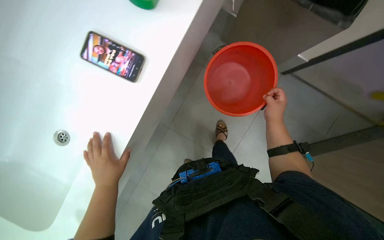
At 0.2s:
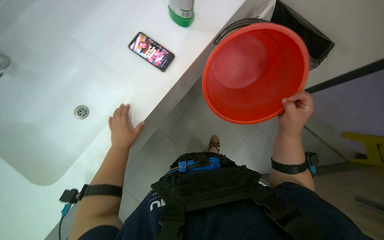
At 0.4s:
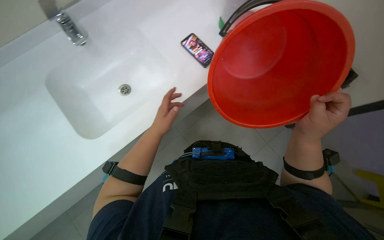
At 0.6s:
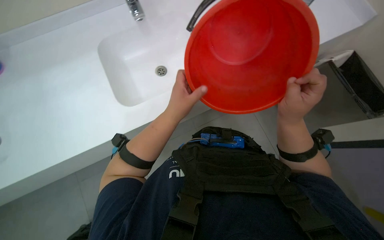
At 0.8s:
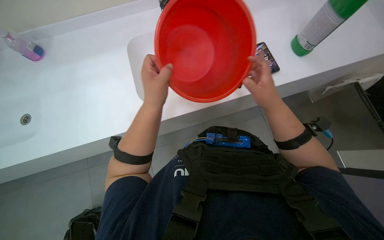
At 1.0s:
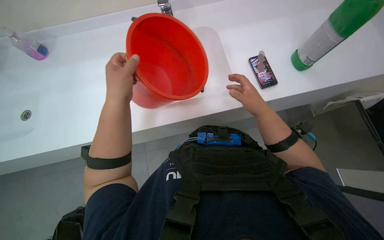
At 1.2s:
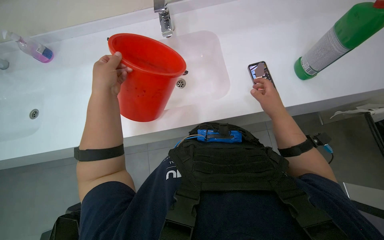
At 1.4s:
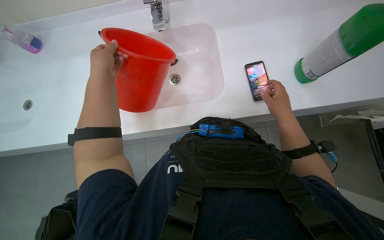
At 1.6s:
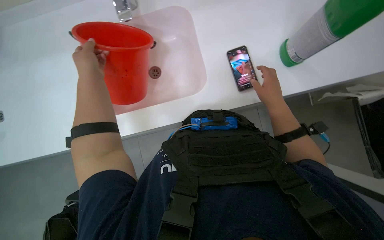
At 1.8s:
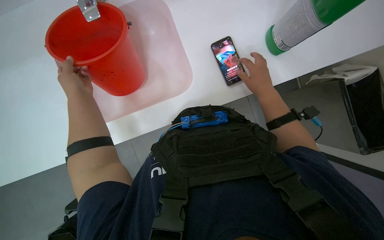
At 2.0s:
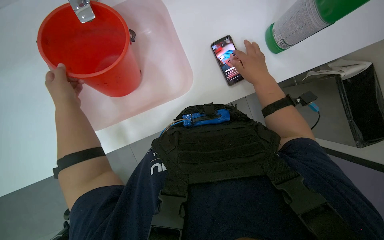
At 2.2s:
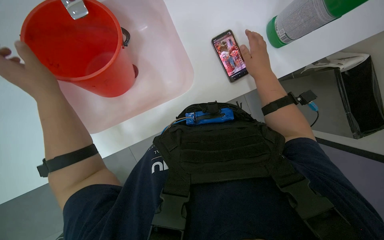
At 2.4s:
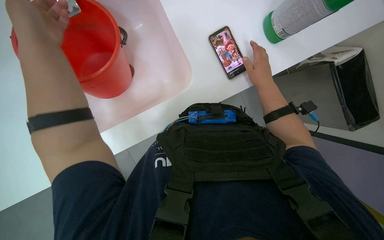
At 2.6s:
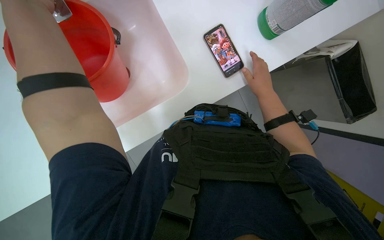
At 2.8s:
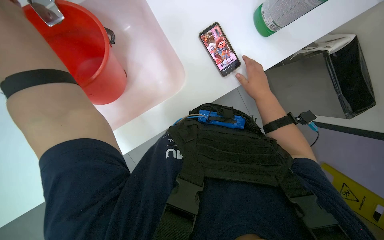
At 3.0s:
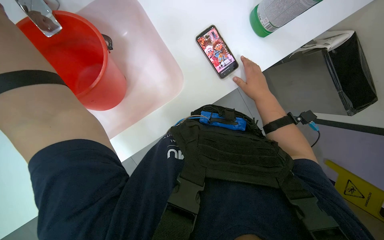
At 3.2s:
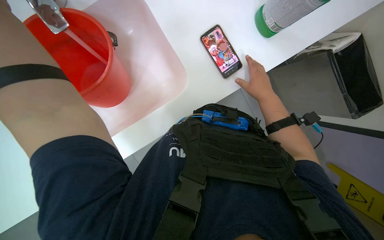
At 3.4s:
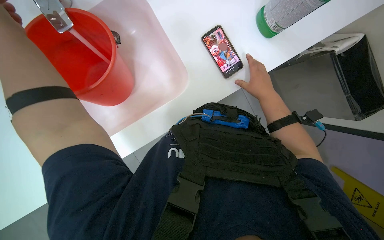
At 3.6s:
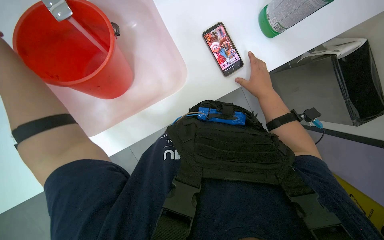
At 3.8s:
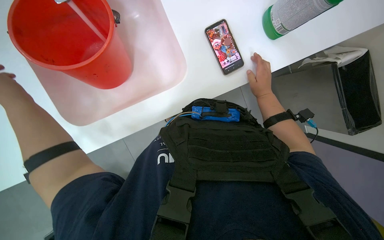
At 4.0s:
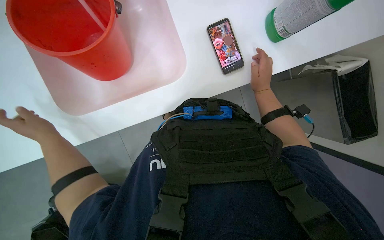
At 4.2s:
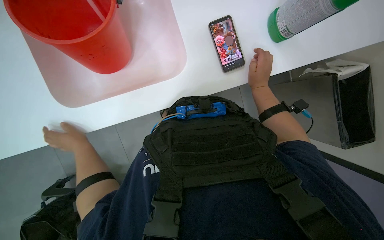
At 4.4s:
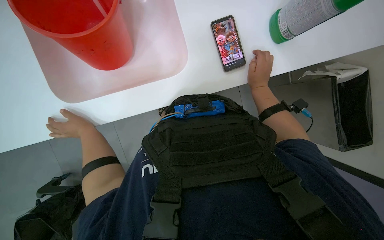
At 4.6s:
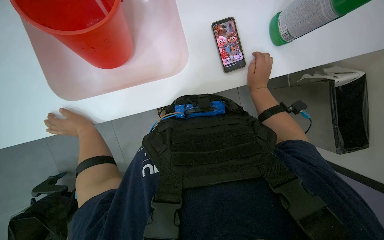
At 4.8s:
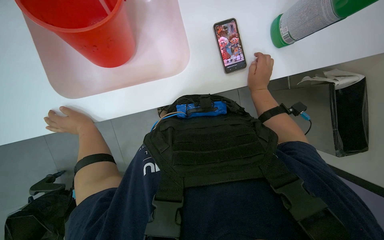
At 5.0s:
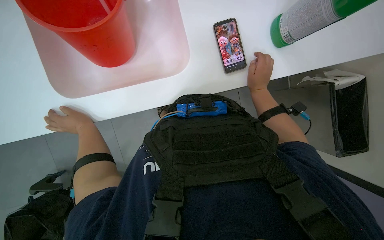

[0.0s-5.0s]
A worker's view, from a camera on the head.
Job: preparing cleaning supplies.
The whole recording: Preparing cleaning supplies and solutions. The worker organizes items on the cleaning cart, handles various bottles, sprays a cloth, and places a bucket in the sink.
0.0s to 1.6s: The right hand is displaced nearer to the camera by some 10 cm.
3.4s to 5.0s: The right hand travels farther from the camera by some 10 cm.

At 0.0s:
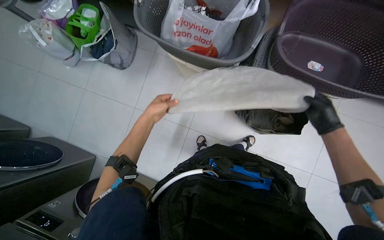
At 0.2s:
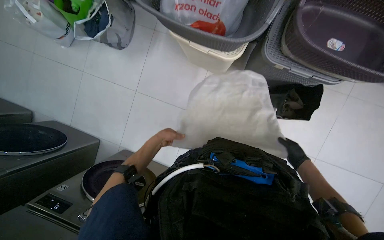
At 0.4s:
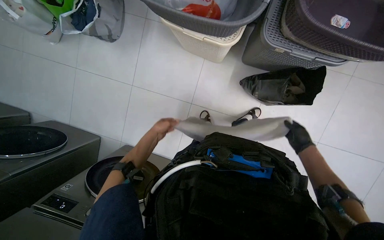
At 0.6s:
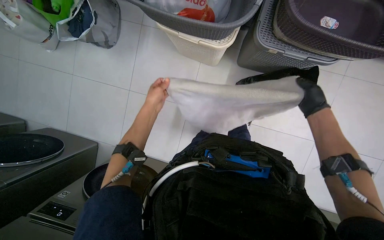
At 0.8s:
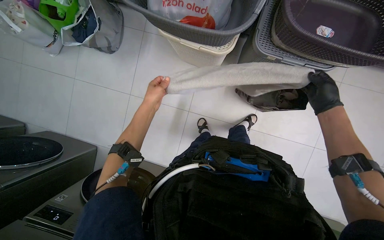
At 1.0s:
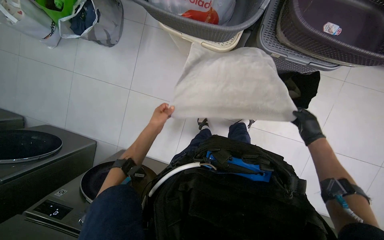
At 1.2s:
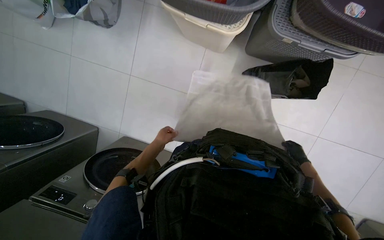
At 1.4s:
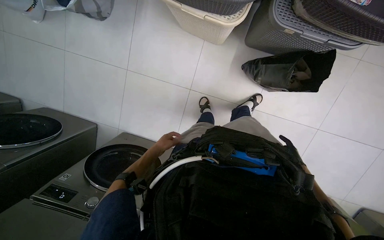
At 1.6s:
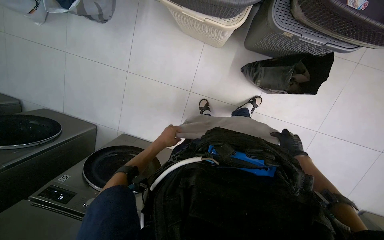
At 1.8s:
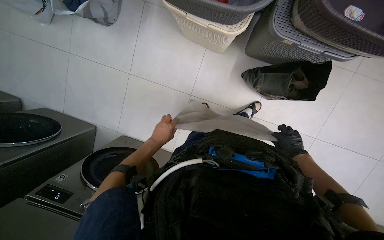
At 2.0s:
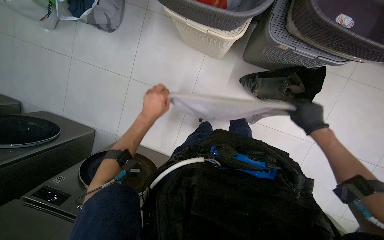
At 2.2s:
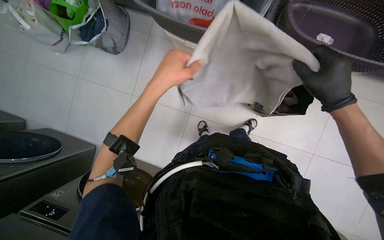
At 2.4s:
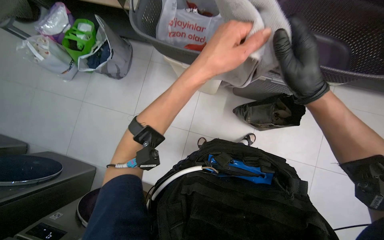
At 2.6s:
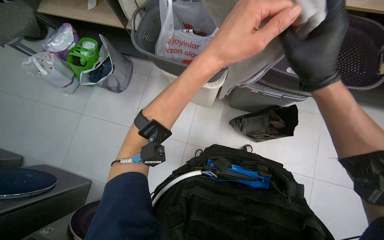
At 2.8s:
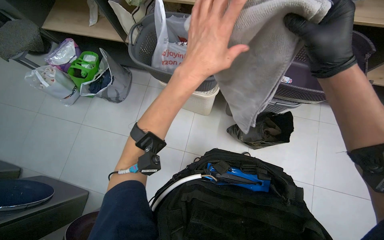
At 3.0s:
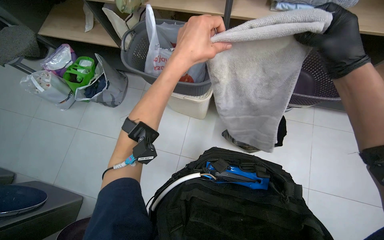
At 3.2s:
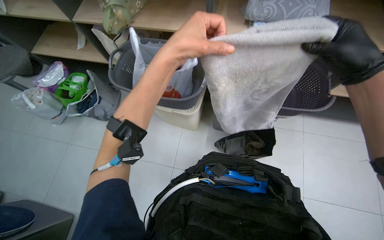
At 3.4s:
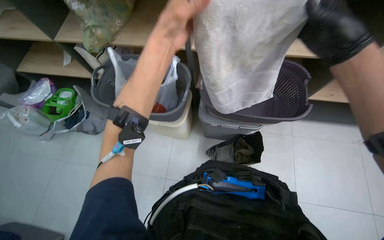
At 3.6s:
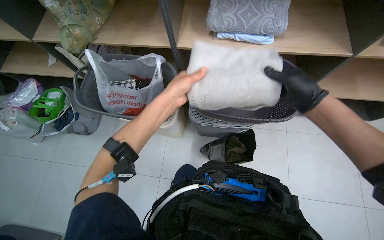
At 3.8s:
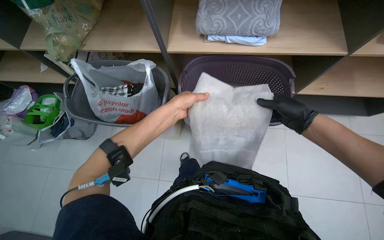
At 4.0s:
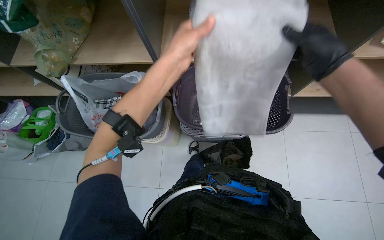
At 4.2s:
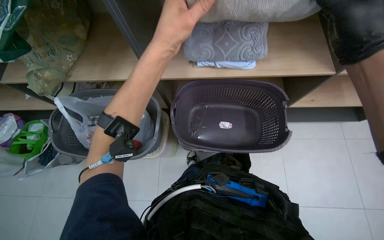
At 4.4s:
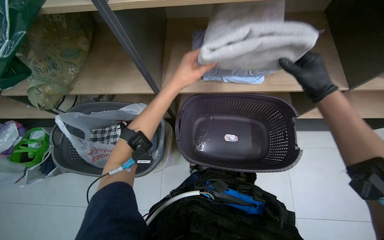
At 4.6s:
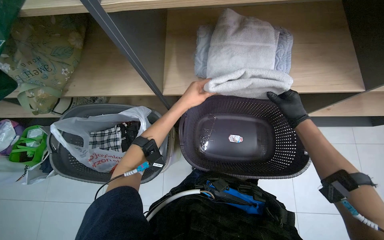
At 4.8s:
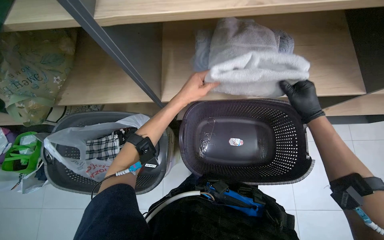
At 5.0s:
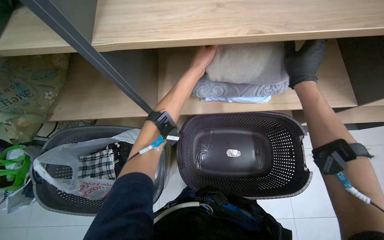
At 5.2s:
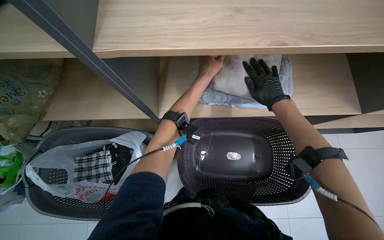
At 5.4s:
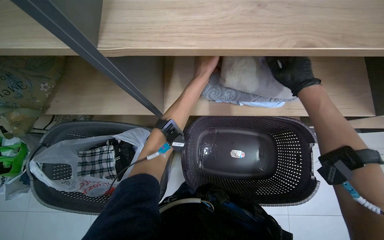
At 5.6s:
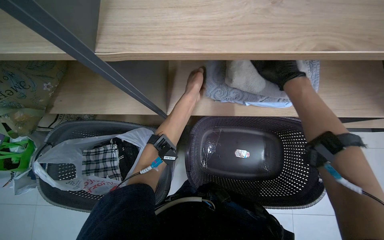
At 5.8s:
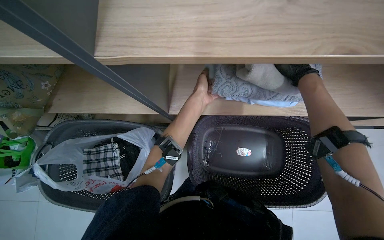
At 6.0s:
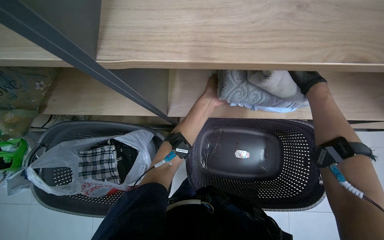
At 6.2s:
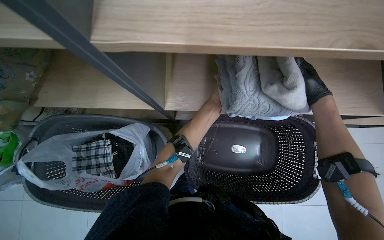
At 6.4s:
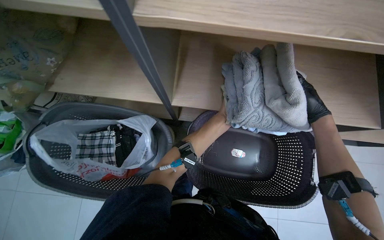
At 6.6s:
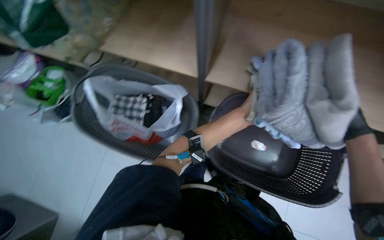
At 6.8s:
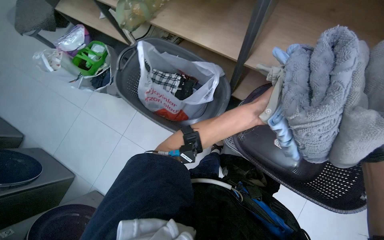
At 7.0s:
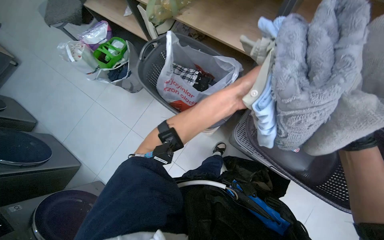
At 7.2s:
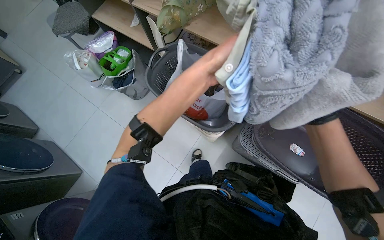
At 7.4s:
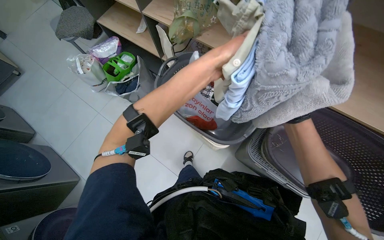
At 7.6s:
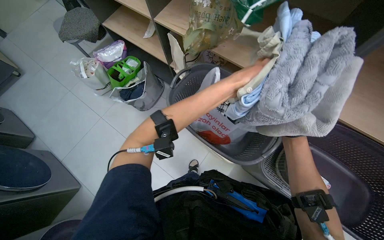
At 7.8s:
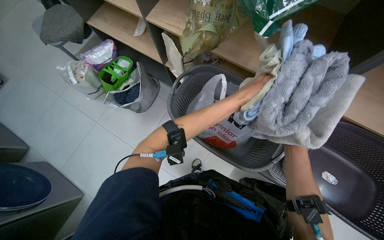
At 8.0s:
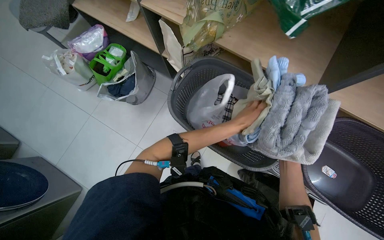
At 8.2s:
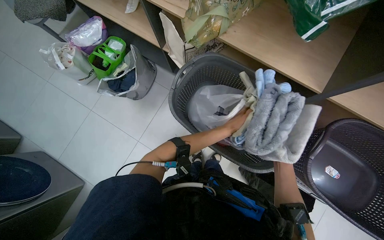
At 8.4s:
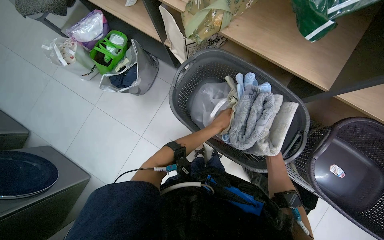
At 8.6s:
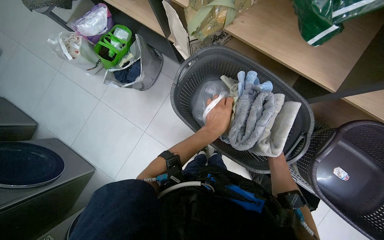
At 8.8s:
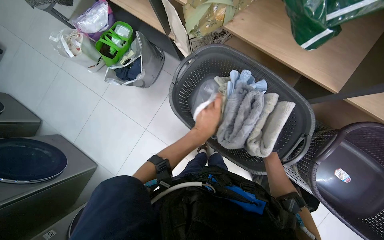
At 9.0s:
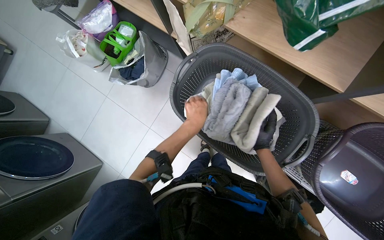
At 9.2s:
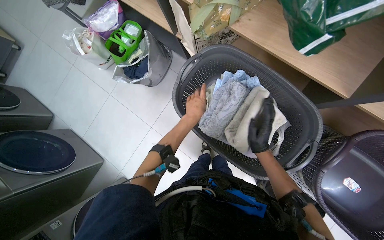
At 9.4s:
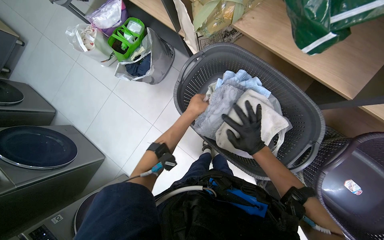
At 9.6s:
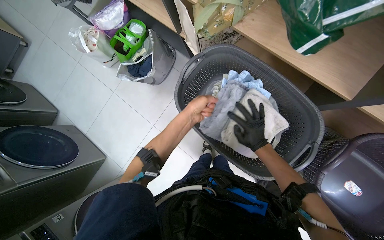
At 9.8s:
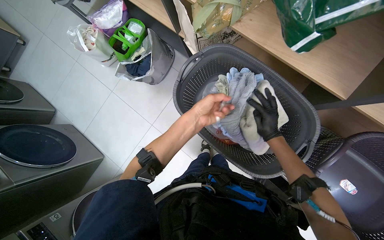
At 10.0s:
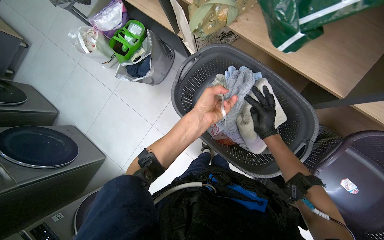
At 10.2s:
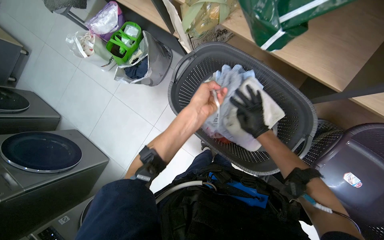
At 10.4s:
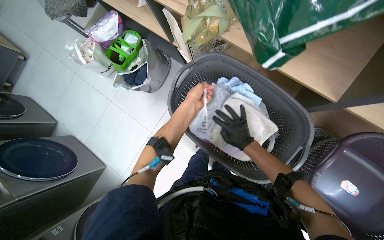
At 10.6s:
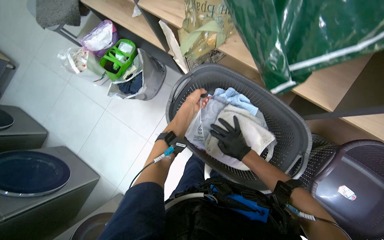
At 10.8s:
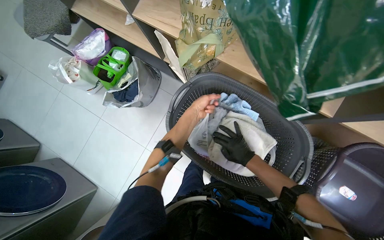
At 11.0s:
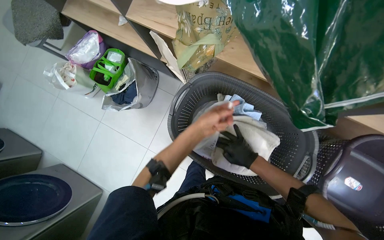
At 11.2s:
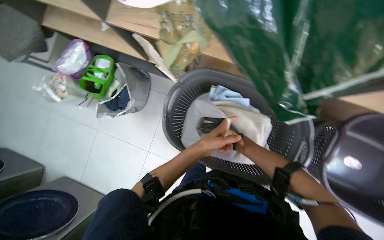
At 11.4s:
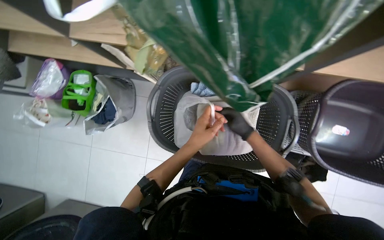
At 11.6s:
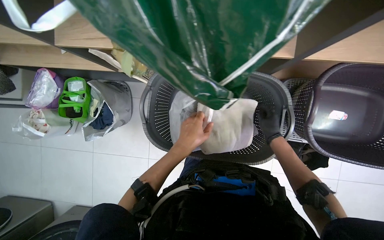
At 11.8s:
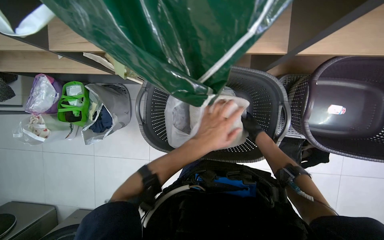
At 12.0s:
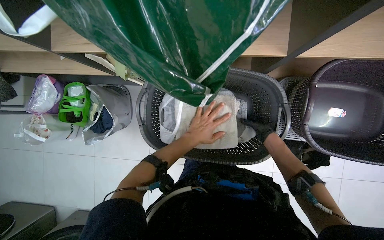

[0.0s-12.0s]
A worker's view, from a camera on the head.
Job: organizing items.
The whole recording: Organizing and reviewing items. The worker removes sticky notes from machines, disposes of them, and reviews a notebook.
0.0s to 1.6s: The view tilts about 15 degrees downward. The left hand shifts roughly 20 cm down the picture, and goes farther from the camera and returns, about 20 cm each way. Meanwhile the right hand goes up and down the picture, about 25 cm each way, reversing 2 times.
1.6s to 3.0s: The wearer looks some 30 degrees further upward. Both hands move nearer to the camera and up the picture, approximately 50 cm.
3.0s to 4.4s: The wearer's head swings some 20 degrees to the right. The wearer looks some 15 degrees further upward. The right hand goes nearer and farther, roughly 20 cm each way, reversing 2 times. Meanwhile the left hand swings nearer and farther, about 15 cm each way, with 2 reversals.
4.4s to 6.0s: The left hand goes approximately 25 cm farther from the camera.
6.0s to 7.6s: The wearer moves roughly 50 cm. Everything in view rotates some 35 degrees clockwise.
7.6s to 9.0s: The view tips downward by roughly 15 degrees. The left hand heads farther from the camera and to the left, covering roughly 25 cm.
9.0s to 10.4s: The left hand heads up the picture, covering roughly 10 cm, and goes nearer to the camera and returns, roughly 10 cm each way.
10.4s to 12.0s: The scene turns approximately 30 degrees counterclockwise in the picture. The right hand moves to the right and farther from the camera, some 20 cm. Meanwhile the left hand goes nearer and farther, approximately 20 cm each way, reversing 2 times.

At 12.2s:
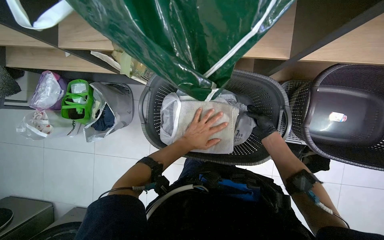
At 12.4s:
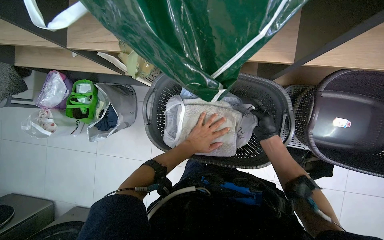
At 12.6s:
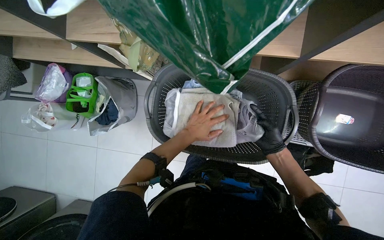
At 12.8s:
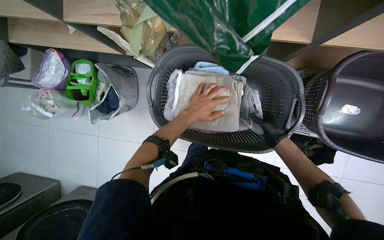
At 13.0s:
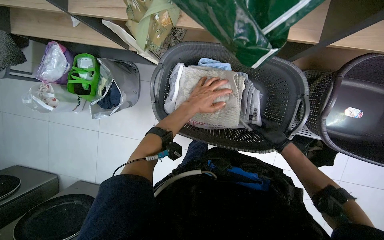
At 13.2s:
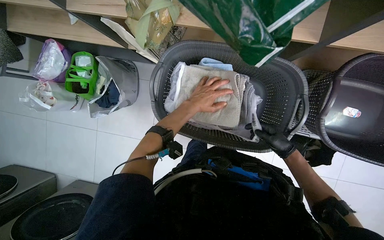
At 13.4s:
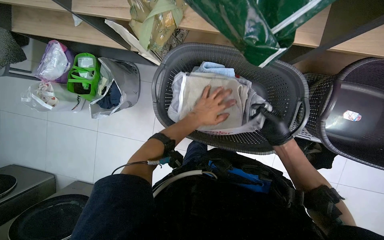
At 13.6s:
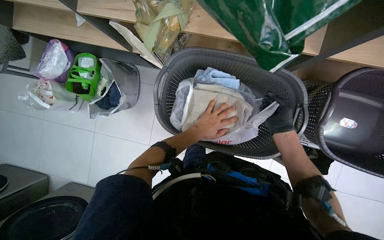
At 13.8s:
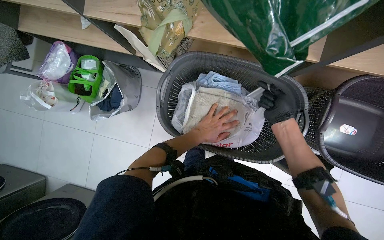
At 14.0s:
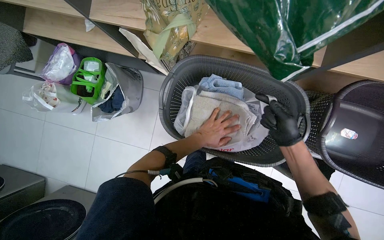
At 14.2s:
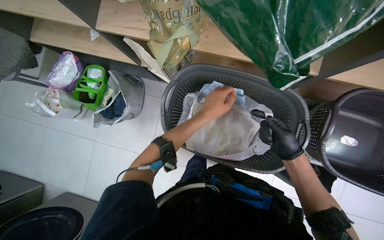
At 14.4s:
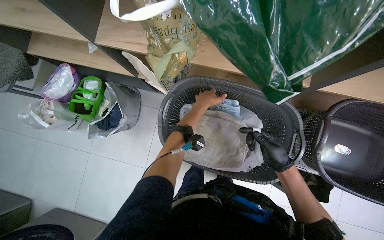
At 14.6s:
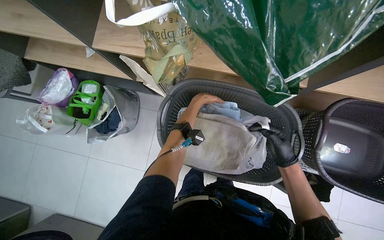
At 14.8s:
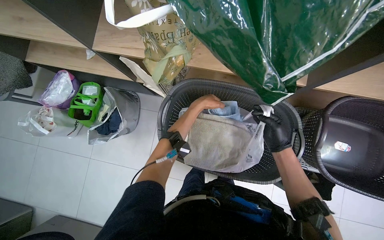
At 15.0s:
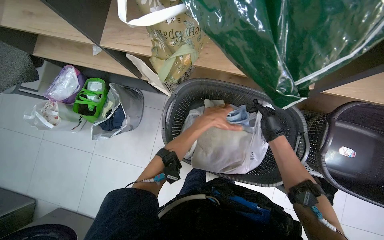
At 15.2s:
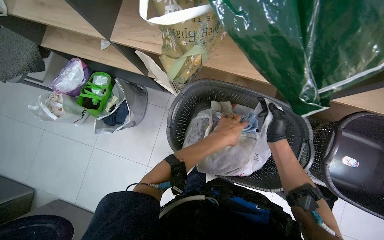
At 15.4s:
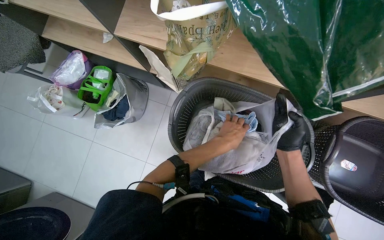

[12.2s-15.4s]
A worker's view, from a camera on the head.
Job: organizing items.
The whole recording: Organizing and reviewing items. The worker removes sticky notes from machines, disposes of them, and reviews a notebook.
12.2s to 13.8s: The right hand moves nearer to the camera, approximately 15 cm. Meanwhile the left hand goes up the picture and returns, about 5 cm each way.
13.8s to 15.4s: The left hand moves nearer and farther over some 20 cm, changing direction 2 times.
